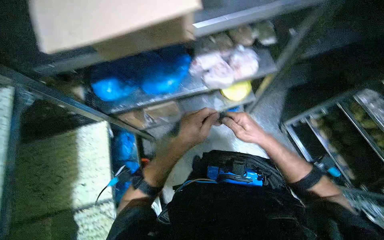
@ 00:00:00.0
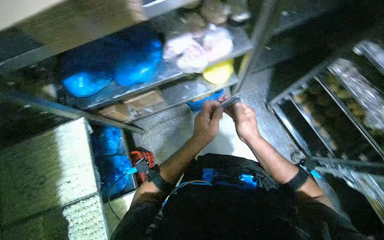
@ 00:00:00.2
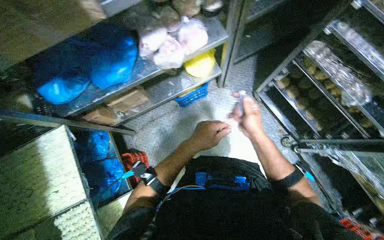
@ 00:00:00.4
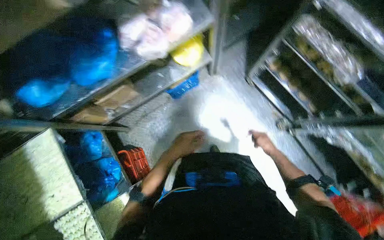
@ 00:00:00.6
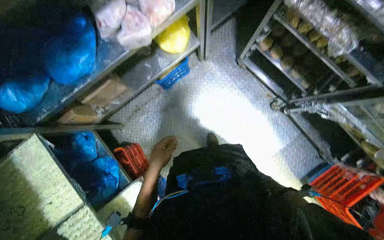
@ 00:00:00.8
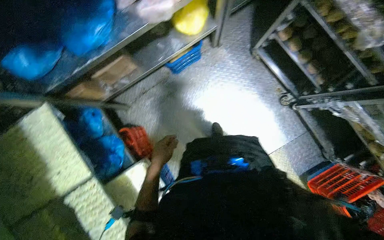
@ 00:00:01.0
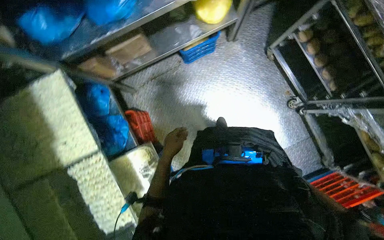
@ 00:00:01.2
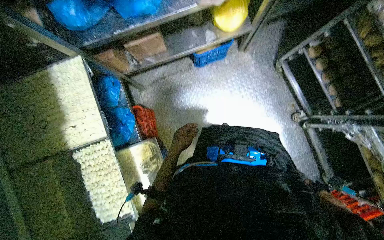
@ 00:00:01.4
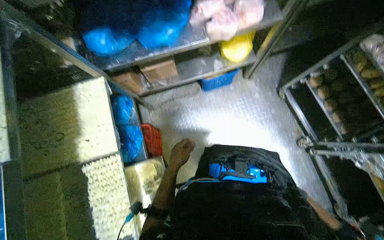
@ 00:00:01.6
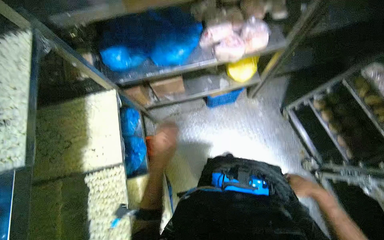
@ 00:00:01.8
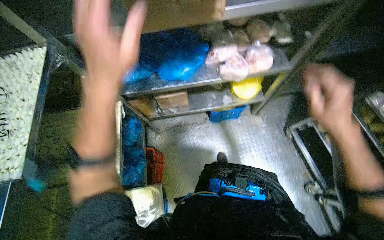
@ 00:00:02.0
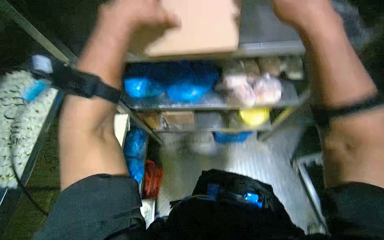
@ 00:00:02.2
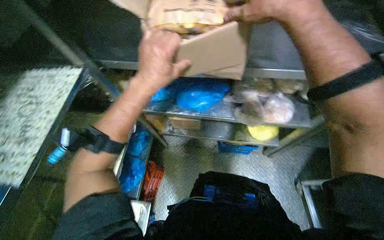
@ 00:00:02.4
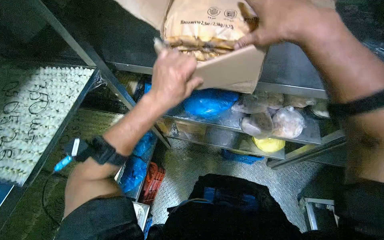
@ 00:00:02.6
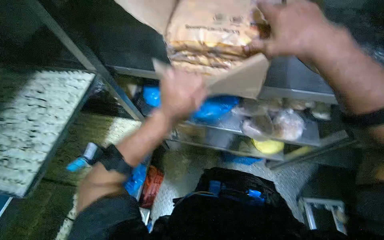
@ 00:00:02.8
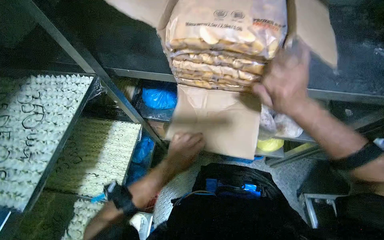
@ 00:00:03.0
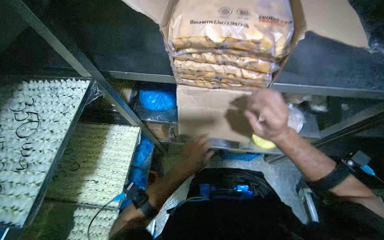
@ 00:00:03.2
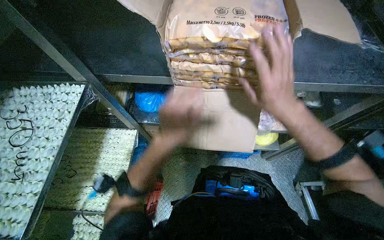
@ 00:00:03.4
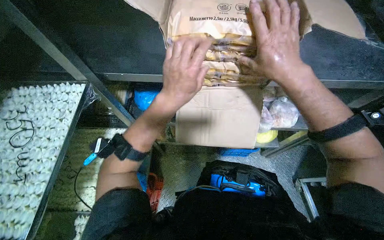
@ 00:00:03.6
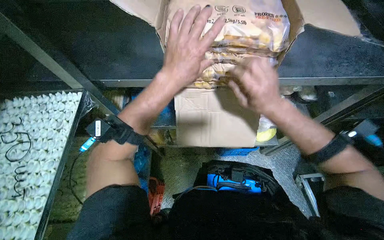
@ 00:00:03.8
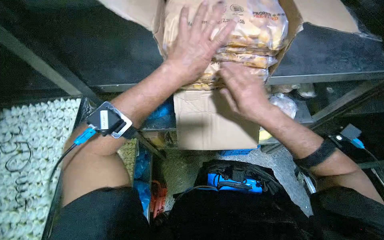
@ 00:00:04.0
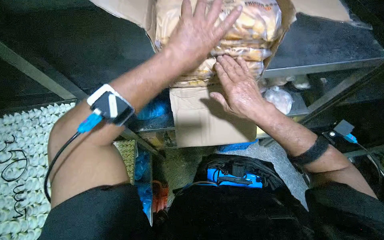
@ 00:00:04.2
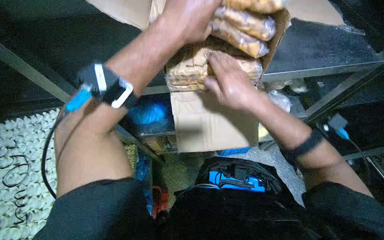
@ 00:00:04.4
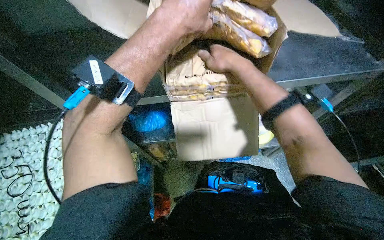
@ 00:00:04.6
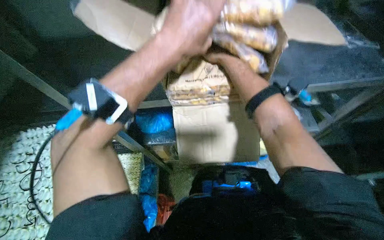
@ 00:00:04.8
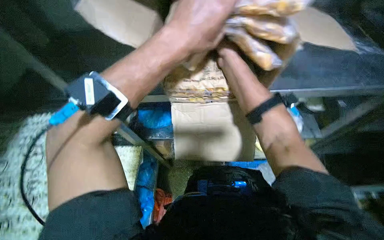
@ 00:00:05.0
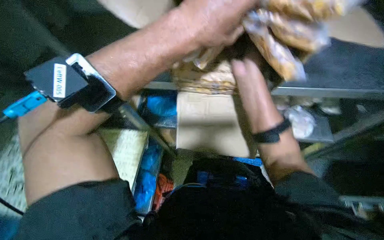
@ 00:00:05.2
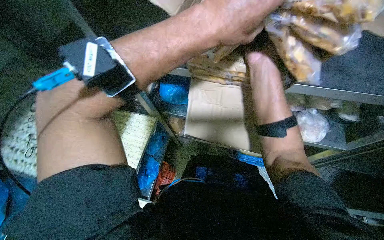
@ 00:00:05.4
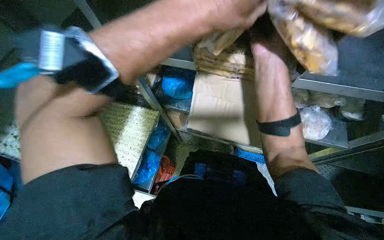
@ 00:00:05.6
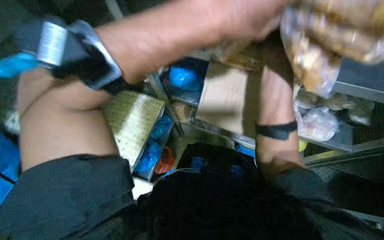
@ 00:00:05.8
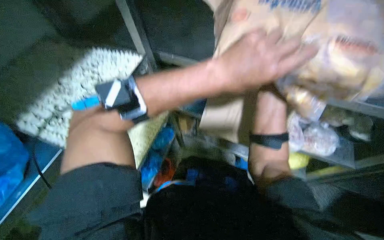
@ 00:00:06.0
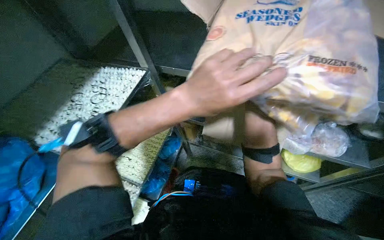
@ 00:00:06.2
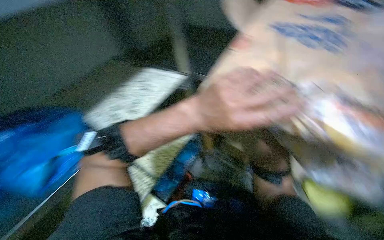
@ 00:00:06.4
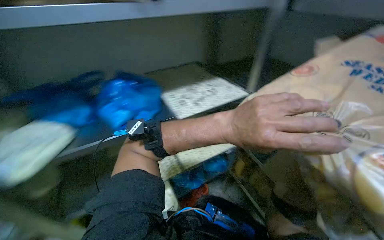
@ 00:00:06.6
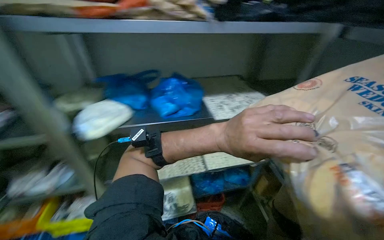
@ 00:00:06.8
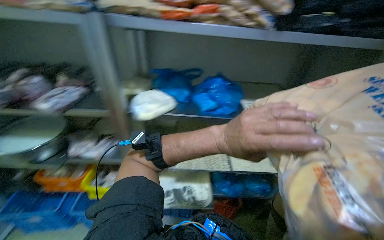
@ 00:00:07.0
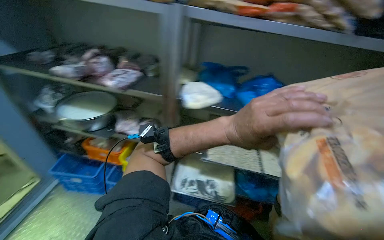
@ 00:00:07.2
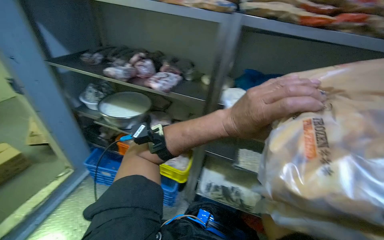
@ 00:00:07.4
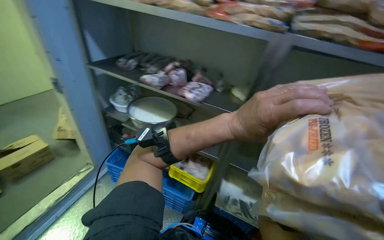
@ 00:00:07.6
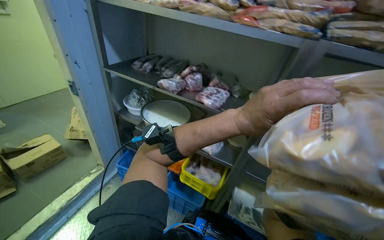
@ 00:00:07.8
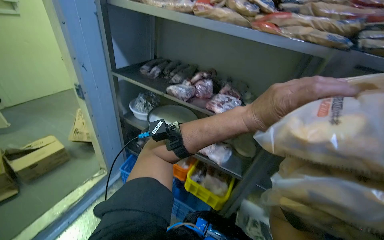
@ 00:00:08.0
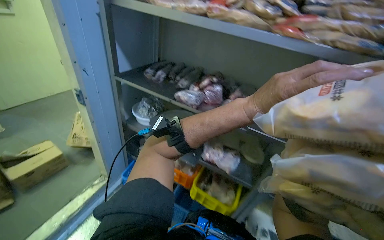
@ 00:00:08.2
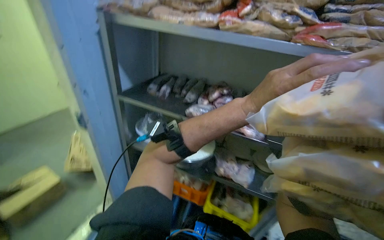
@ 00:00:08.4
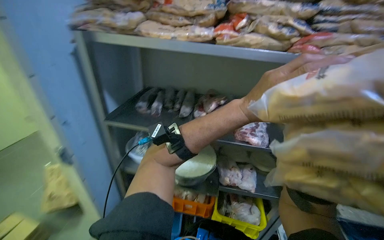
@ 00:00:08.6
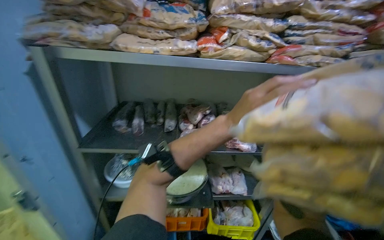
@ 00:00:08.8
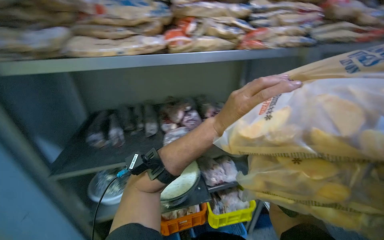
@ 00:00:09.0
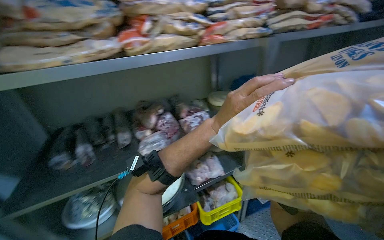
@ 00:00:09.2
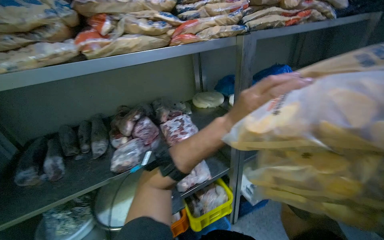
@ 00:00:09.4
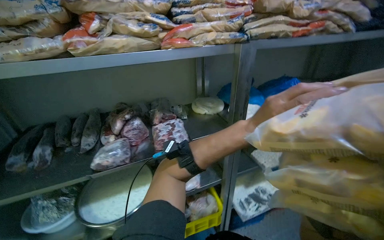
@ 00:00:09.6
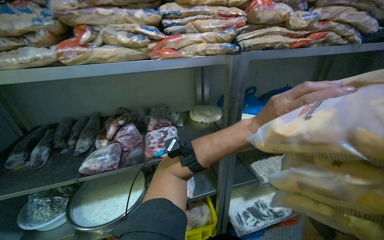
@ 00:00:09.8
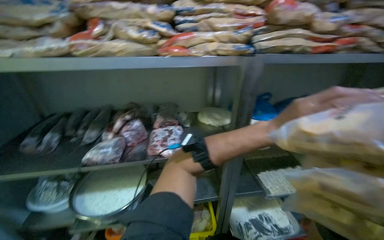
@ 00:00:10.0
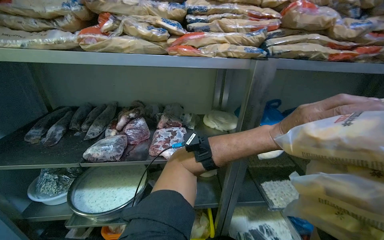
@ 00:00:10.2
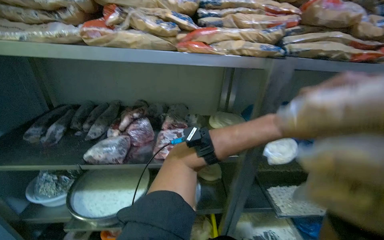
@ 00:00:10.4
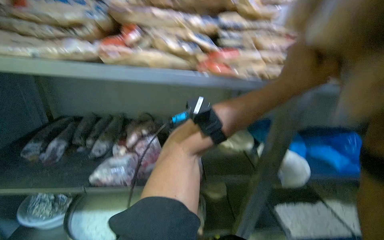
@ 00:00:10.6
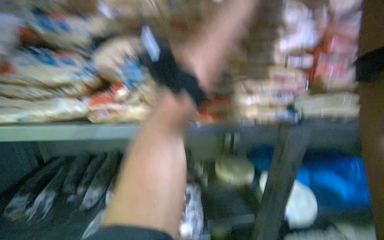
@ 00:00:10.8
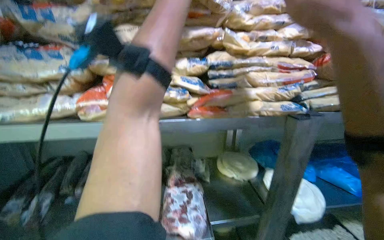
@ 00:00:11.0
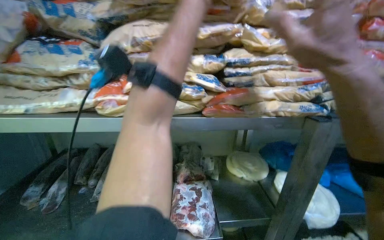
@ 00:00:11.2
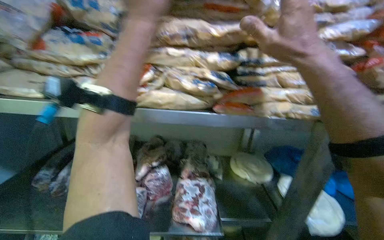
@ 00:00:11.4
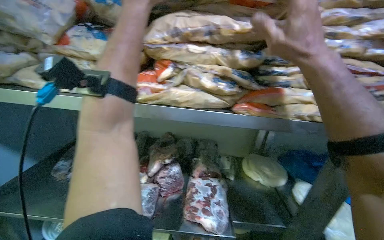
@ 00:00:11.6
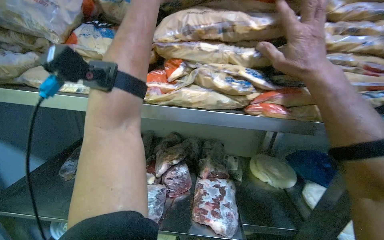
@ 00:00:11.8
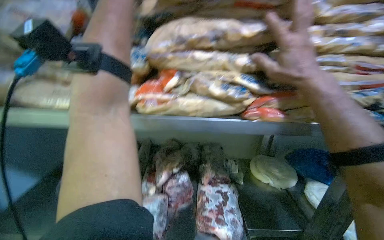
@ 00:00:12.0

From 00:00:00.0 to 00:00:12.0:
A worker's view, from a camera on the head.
Job: preparing food.
The whole recording: Stocking frozen food onto shelves. The worker unloads bags of frozen food from cardboard boxes and places them onto metal shelves.
From 00:00:01.6 to 00:00:03.0: The view tilts some 15 degrees upward.
From 00:00:03.0 to 00:00:04.4: The left hand heads up the picture and nearer to the camera, covering about 40 cm, while the right hand goes up and down the picture, approximately 15 cm each way, reversing 2 times.
From 00:00:04.4 to 00:00:06.0: The head rotates roughly 30 degrees to the left.
From 00:00:06.0 to 00:00:07.6: The wearer looks roughly 55 degrees further to the left. The view tilts roughly 10 degrees upward.
From 00:00:07.6 to 00:00:09.0: The camera is carried some 60 cm. The wearer's head swings roughly 40 degrees to the right.

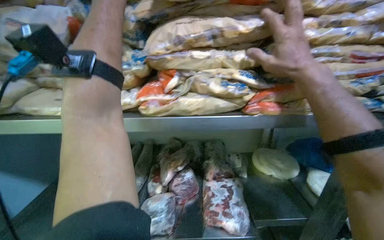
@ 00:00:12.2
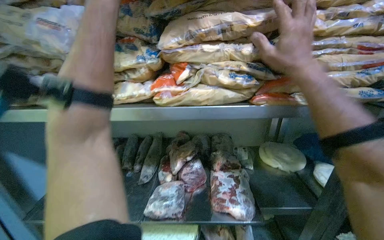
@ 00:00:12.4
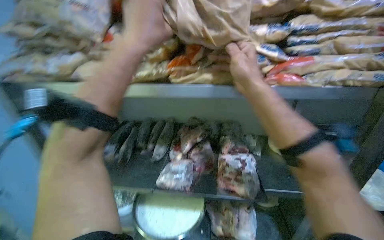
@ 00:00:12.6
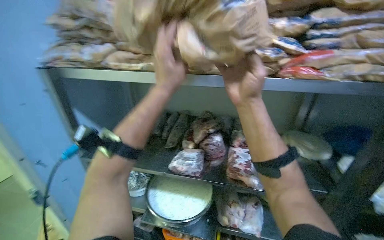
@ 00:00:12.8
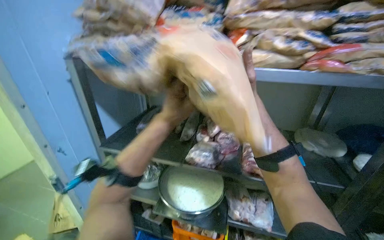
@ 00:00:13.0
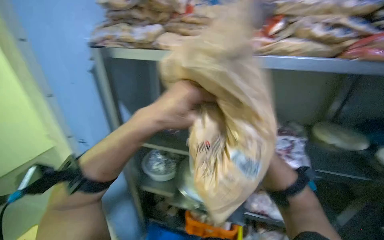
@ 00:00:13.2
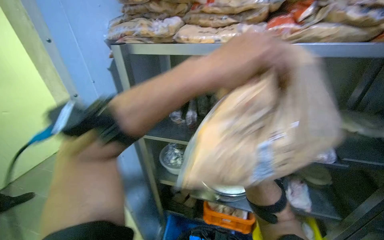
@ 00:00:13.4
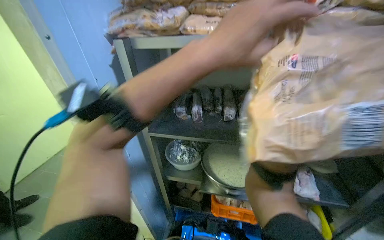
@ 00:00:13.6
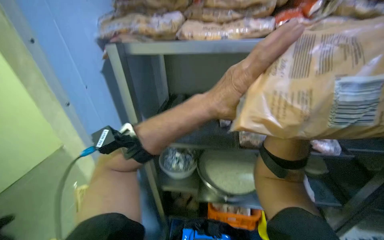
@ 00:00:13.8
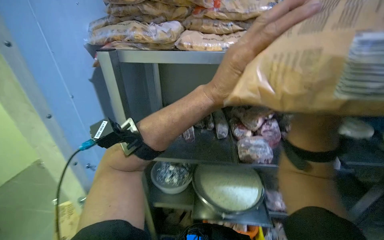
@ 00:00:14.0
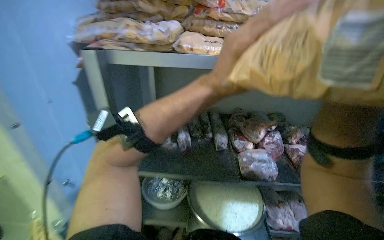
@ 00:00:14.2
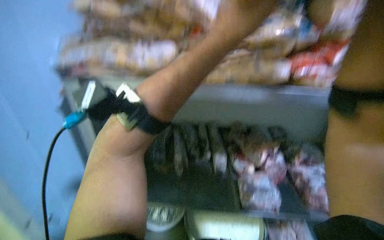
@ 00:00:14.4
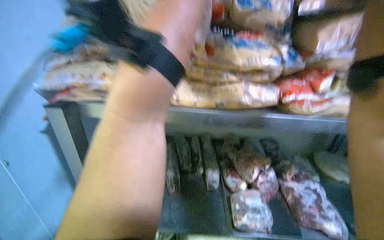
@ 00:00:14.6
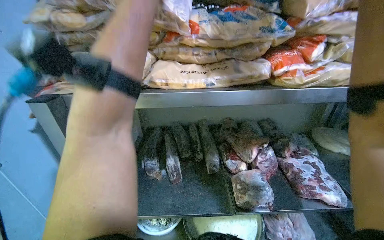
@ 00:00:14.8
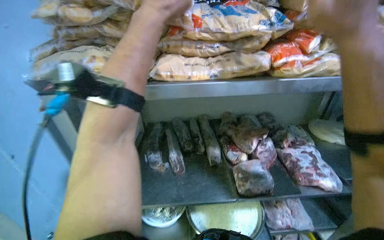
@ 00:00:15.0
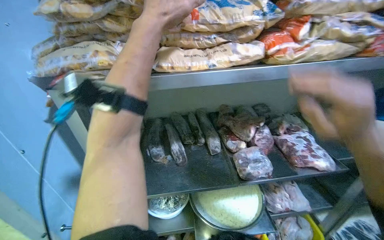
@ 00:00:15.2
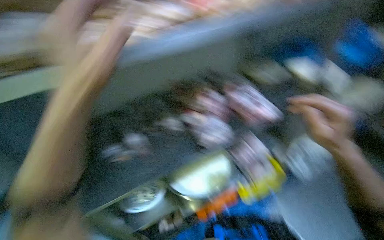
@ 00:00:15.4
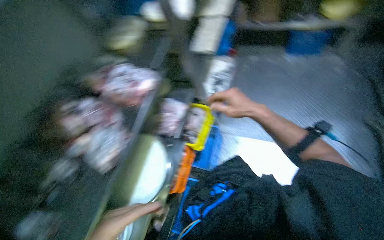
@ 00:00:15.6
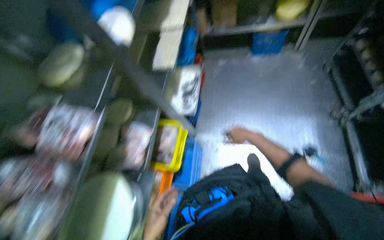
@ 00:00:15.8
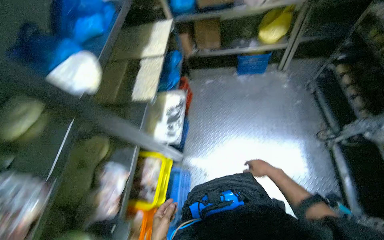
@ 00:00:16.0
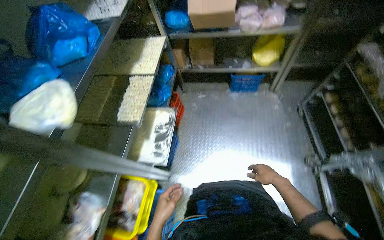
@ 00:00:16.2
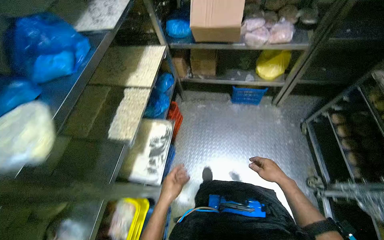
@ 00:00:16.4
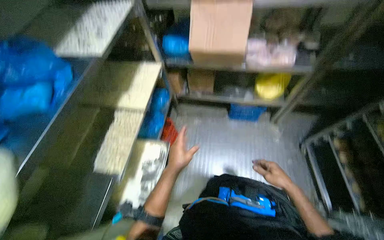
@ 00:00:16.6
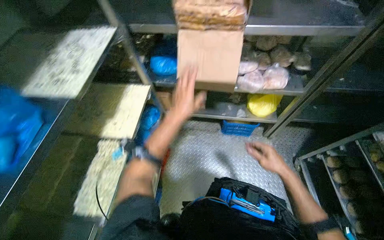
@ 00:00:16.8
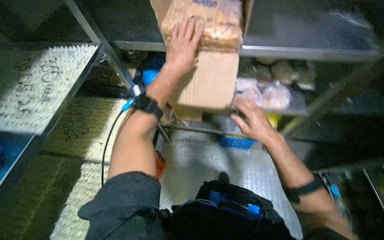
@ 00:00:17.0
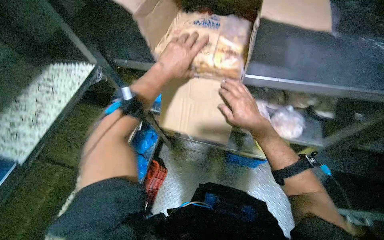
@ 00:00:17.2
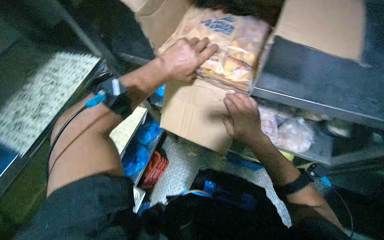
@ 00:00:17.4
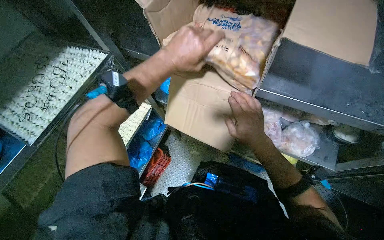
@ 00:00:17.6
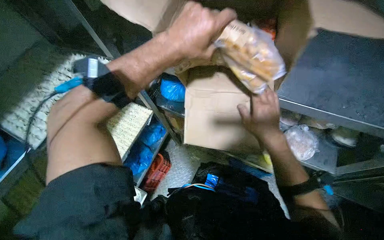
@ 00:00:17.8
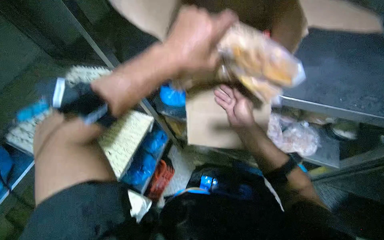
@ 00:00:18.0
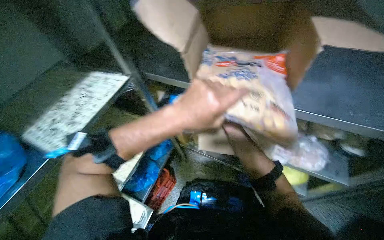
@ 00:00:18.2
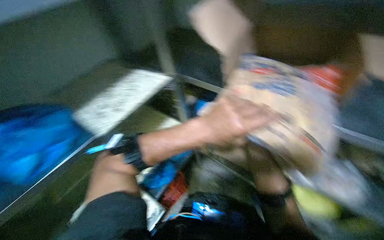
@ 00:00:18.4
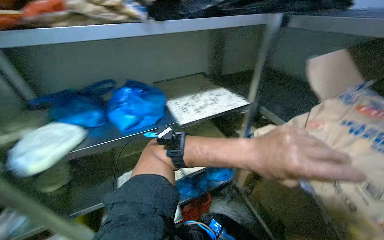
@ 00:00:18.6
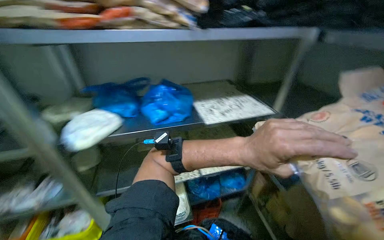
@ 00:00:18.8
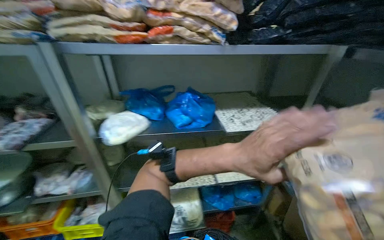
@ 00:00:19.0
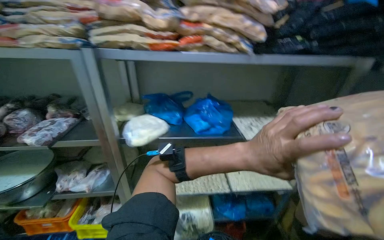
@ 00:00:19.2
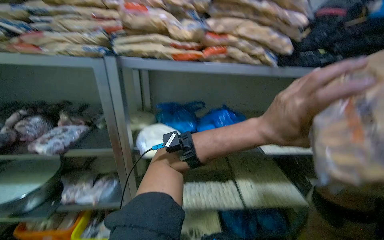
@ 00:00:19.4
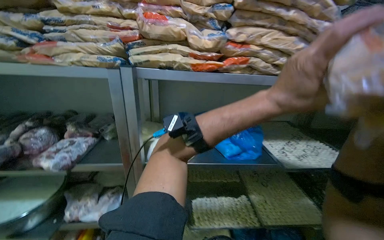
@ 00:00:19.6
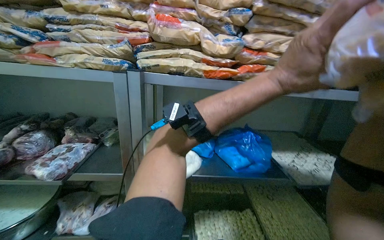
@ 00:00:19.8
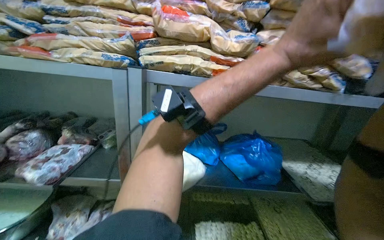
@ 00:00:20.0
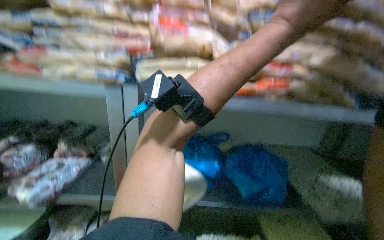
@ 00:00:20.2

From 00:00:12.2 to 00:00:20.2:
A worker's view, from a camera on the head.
Job: preparing food.
The whole recording: Stocking frozen food onto shelves. The worker unloads bags of frozen food from cardboard boxes and places them onto metal shelves.
From 00:00:13.8 to 00:00:15.4: The head rotates roughly 20 degrees to the right.
From 00:00:15.4 to 00:00:17.0: The wearer moves approximately 1 m. The head rotates some 25 degrees to the right.
From 00:00:17.0 to 00:00:18.6: The head rotates approximately 30 degrees to the left. The left hand is displaced nearer to the camera and to the right by approximately 15 cm.
From 00:00:18.6 to 00:00:20.2: The head turns to the left by roughly 30 degrees. The wearer looks about 20 degrees further upward.
